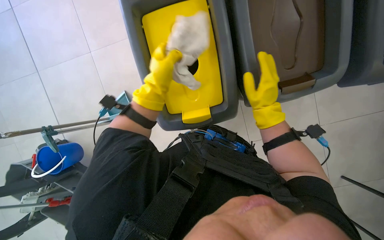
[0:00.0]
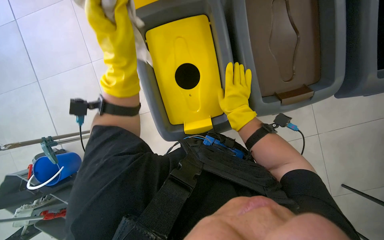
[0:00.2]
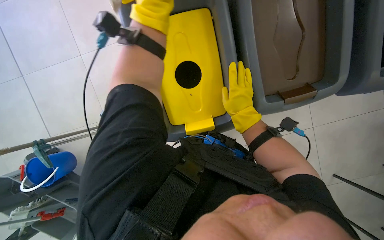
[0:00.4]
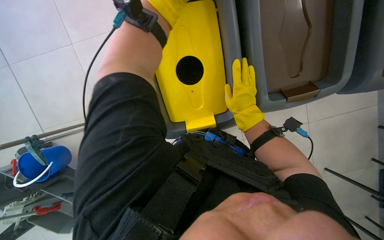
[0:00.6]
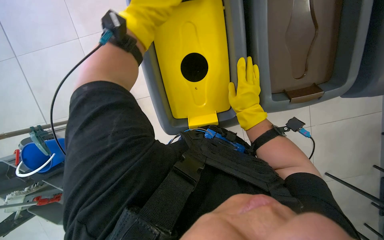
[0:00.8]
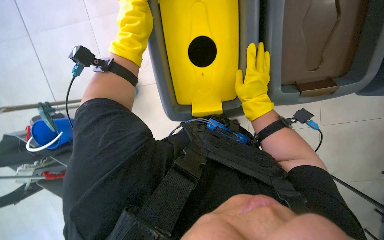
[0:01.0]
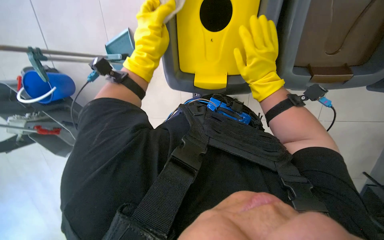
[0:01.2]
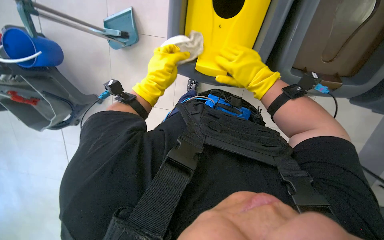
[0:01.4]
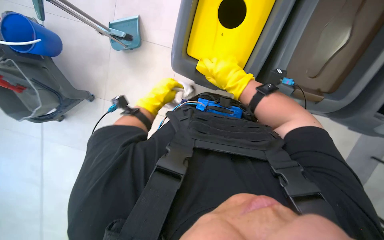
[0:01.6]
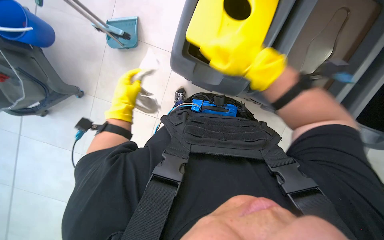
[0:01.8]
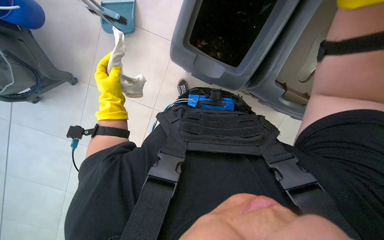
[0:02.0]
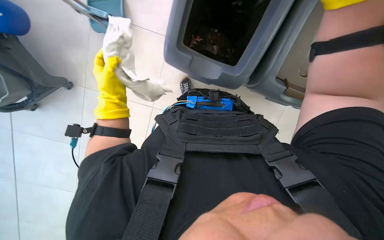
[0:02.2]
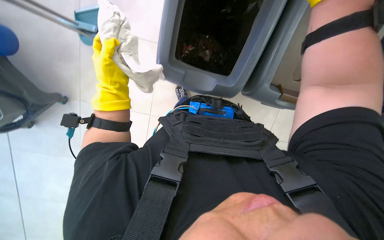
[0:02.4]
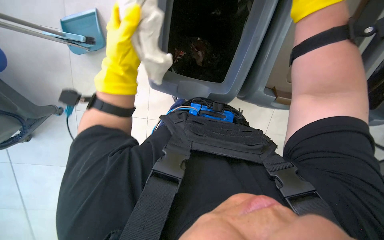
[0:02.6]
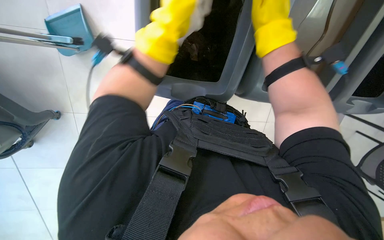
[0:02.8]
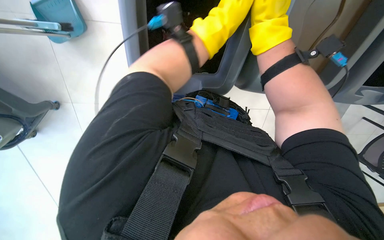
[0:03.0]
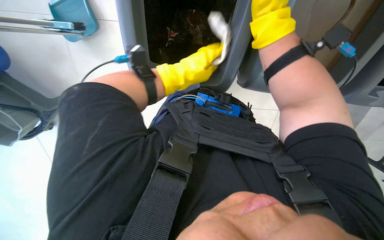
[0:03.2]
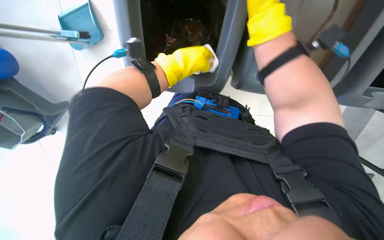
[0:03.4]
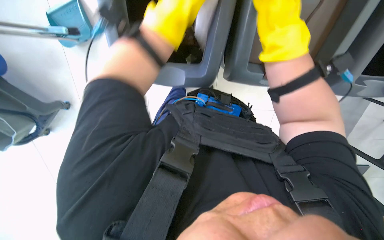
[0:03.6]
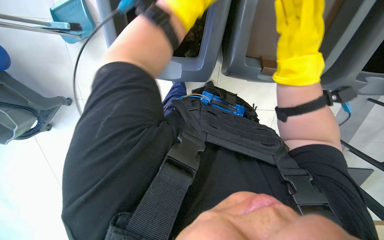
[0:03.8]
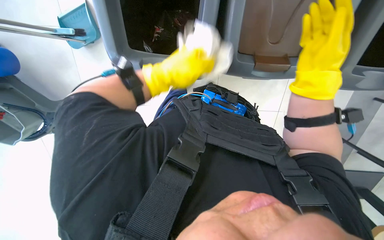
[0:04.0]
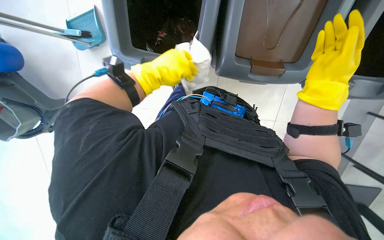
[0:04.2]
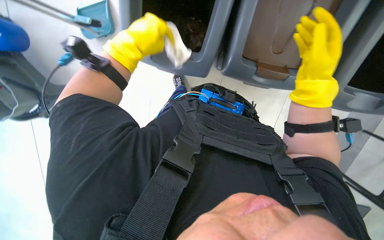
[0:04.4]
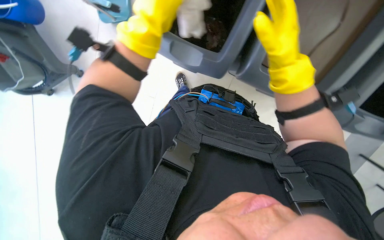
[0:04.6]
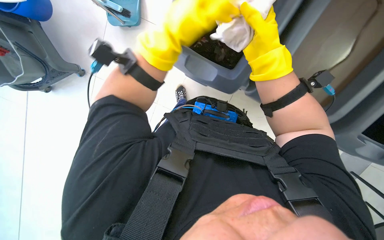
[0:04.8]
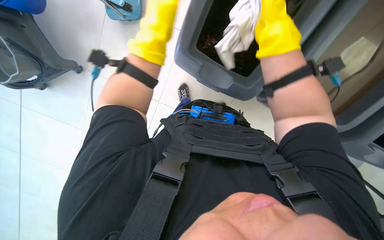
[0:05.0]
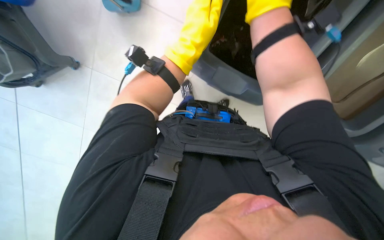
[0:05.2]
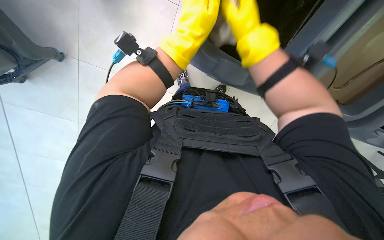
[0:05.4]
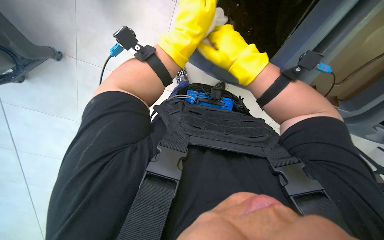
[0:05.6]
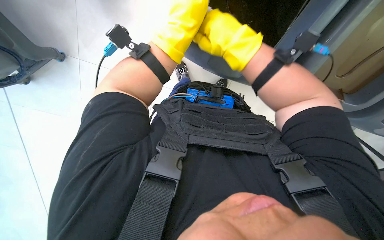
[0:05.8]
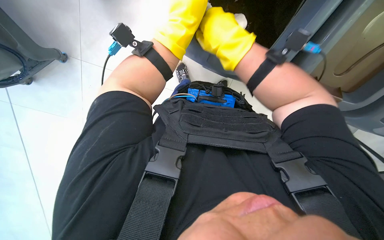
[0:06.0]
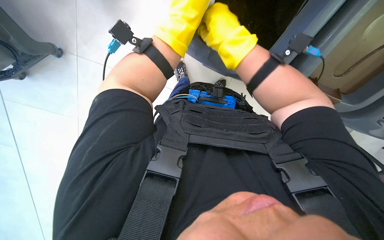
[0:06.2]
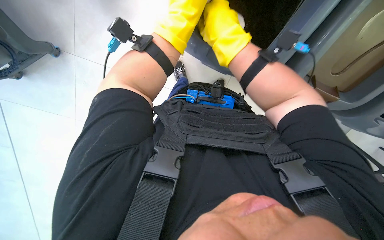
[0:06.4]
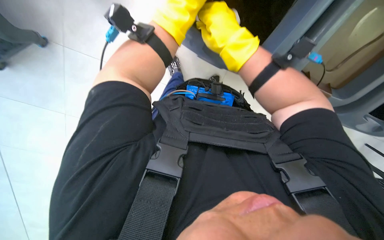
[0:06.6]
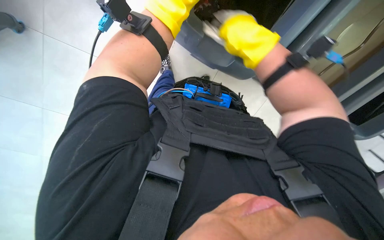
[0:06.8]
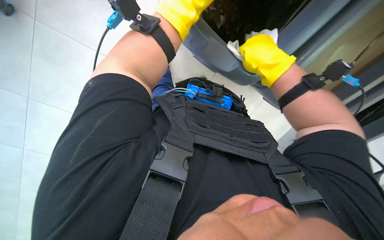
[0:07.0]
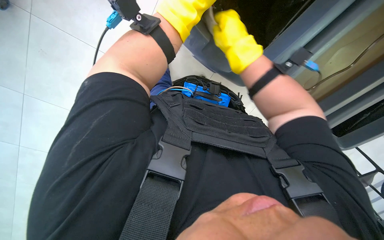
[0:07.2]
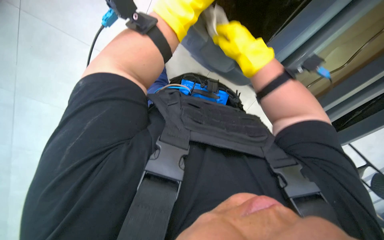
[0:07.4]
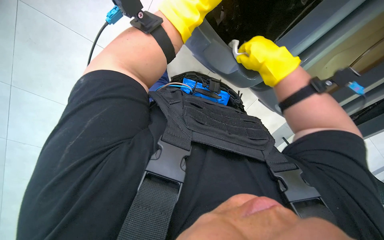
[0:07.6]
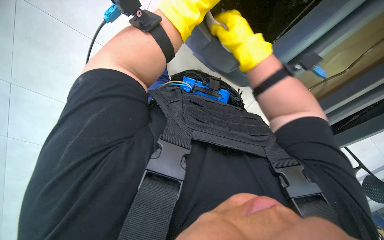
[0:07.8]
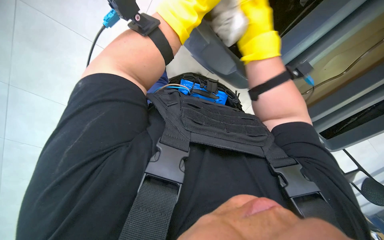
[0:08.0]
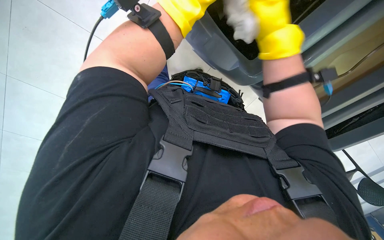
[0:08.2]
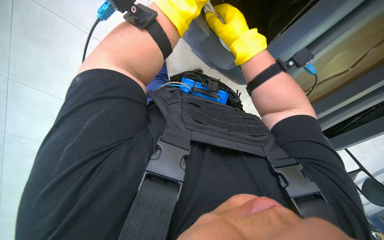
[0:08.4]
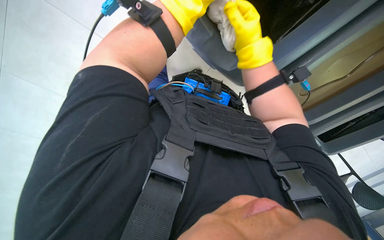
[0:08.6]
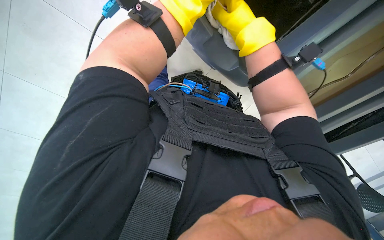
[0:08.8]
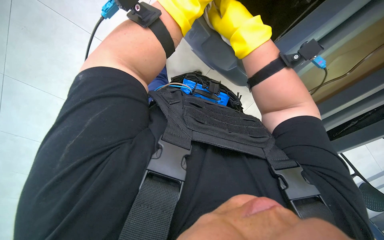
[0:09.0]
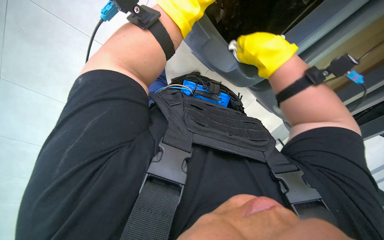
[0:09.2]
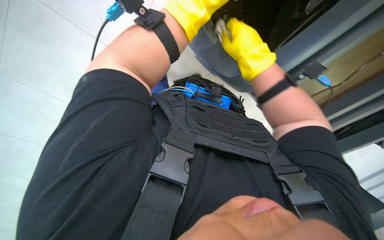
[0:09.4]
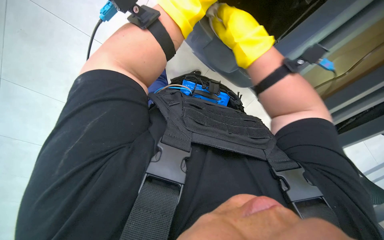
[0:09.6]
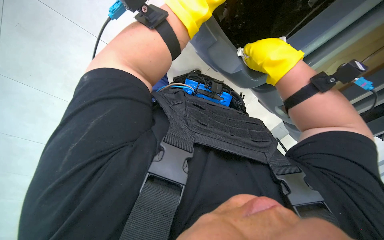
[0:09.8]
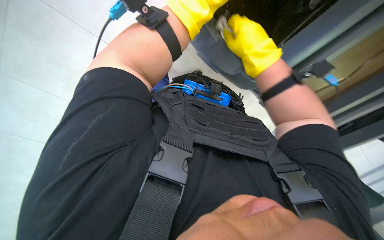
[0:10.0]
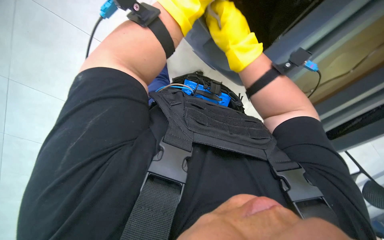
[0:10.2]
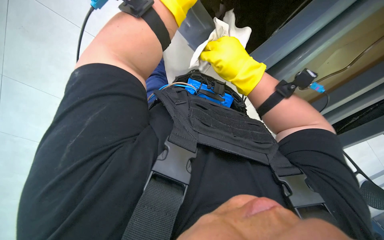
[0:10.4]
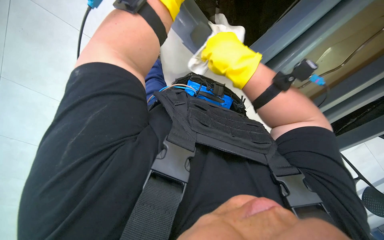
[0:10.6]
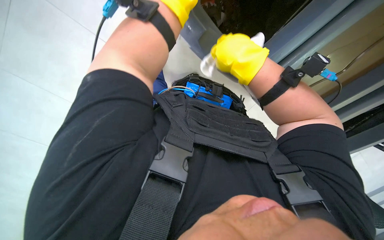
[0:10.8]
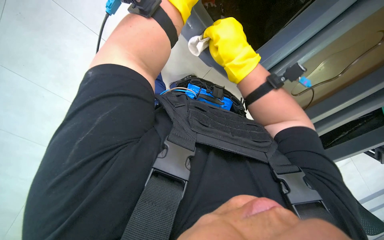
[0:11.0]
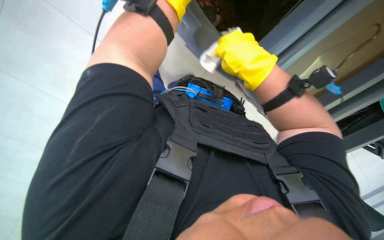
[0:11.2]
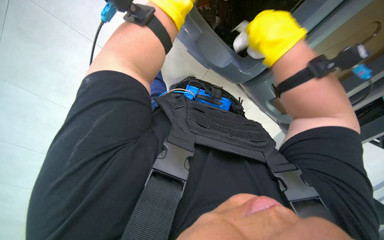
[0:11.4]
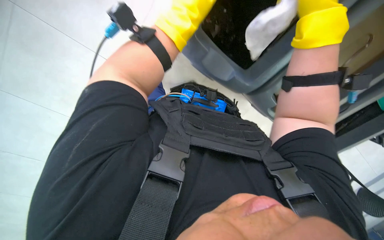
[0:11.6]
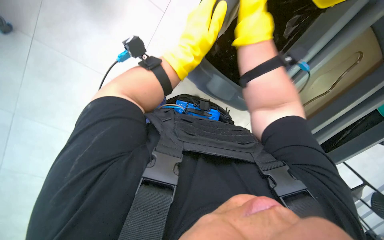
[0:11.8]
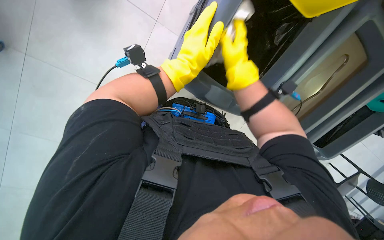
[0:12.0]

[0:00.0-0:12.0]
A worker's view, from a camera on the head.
Job: wiping surfaces.
The whole recording: Wiping trash bins. The worker wipes the inside and outside surfaces of the trash bins with a cloth.
0:00.0 to 0:01.6: The left hand moves approximately 15 cm nearer to the camera and comes back.
0:01.6 to 0:03.0: The right hand is displaced up the picture by roughly 10 cm, while the left hand goes about 20 cm to the right and up the picture.
0:03.0 to 0:04.4: The right hand goes some 15 cm to the right and farther from the camera, while the left hand is displaced to the left, down the picture and nearer to the camera by about 25 cm.
0:04.4 to 0:06.0: The left hand swings left and right, approximately 10 cm each way, with 2 reversals; the right hand moves to the left, roughly 15 cm.
0:06.0 to 0:07.6: The left hand shifts approximately 10 cm nearer to the camera. Meanwhile the right hand is displaced to the right by about 10 cm.
0:07.6 to 0:09.0: The right hand goes roughly 10 cm to the left, and travels farther from the camera and back again, approximately 5 cm each way.
0:09.0 to 0:10.4: The right hand goes approximately 10 cm farther from the camera.
0:10.4 to 0:12.0: The right hand reaches some 20 cm nearer to the camera, then returns.

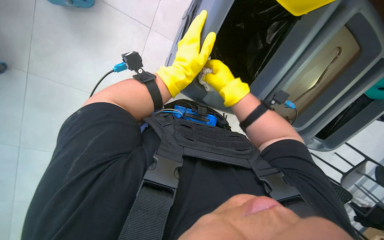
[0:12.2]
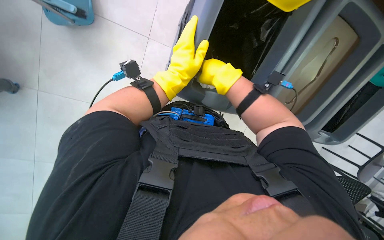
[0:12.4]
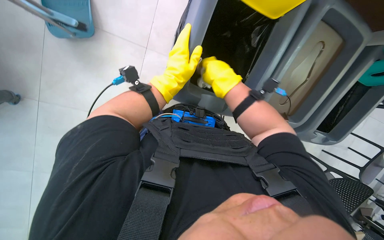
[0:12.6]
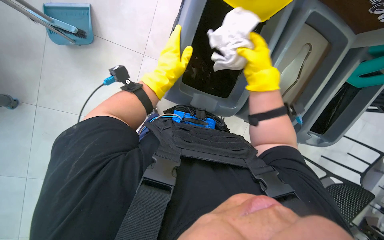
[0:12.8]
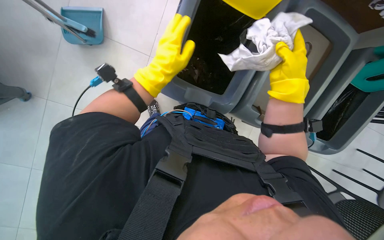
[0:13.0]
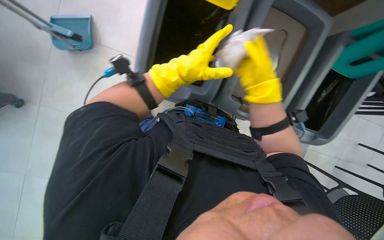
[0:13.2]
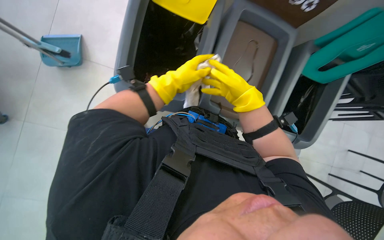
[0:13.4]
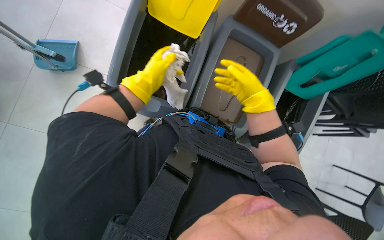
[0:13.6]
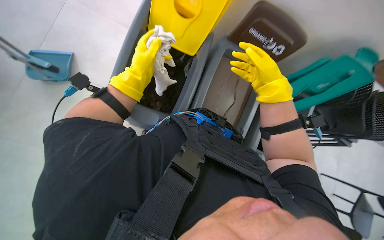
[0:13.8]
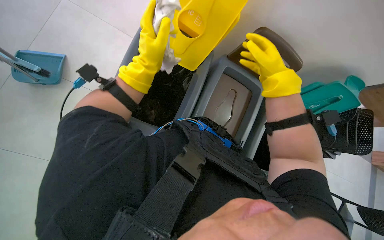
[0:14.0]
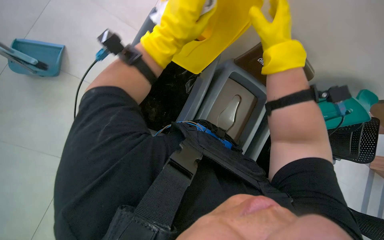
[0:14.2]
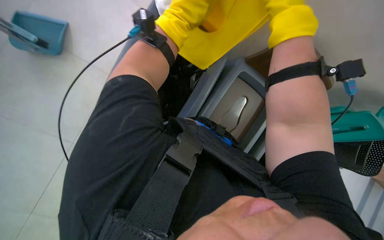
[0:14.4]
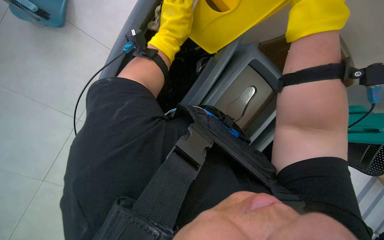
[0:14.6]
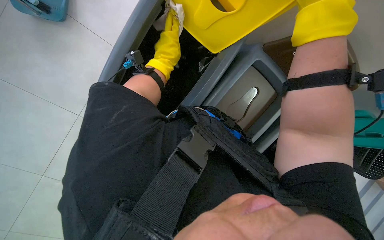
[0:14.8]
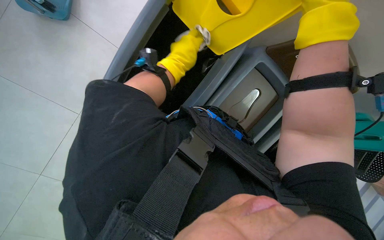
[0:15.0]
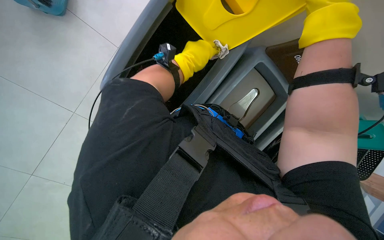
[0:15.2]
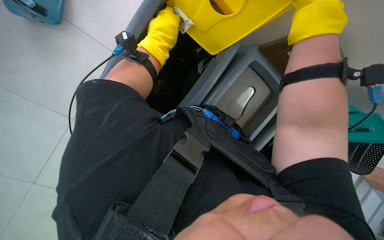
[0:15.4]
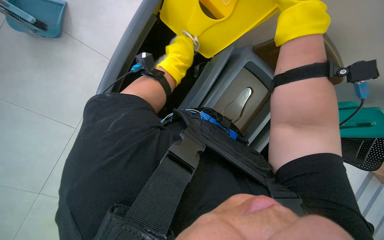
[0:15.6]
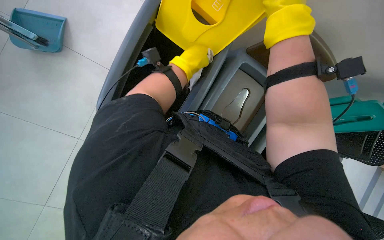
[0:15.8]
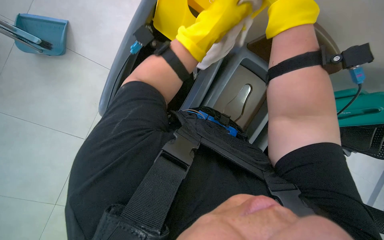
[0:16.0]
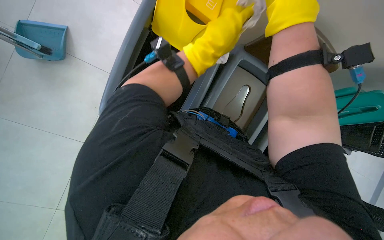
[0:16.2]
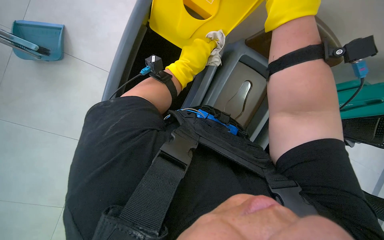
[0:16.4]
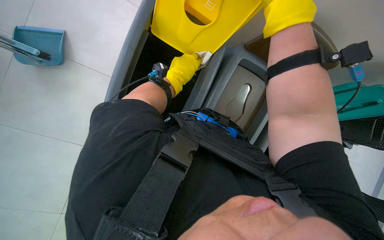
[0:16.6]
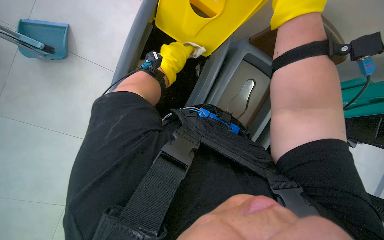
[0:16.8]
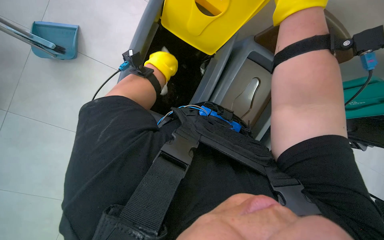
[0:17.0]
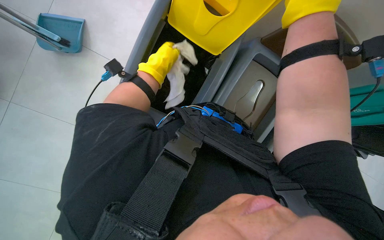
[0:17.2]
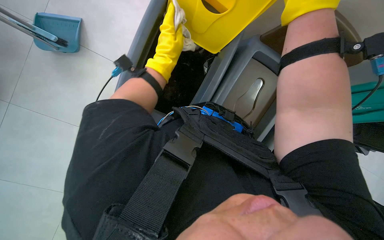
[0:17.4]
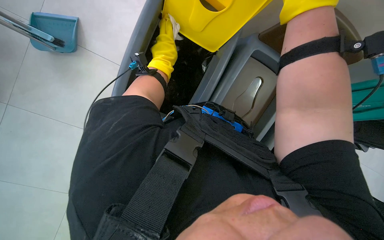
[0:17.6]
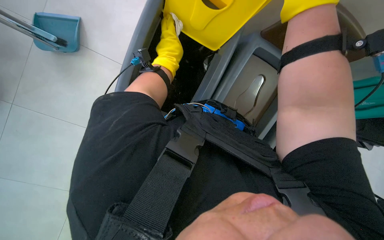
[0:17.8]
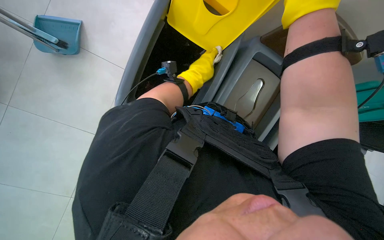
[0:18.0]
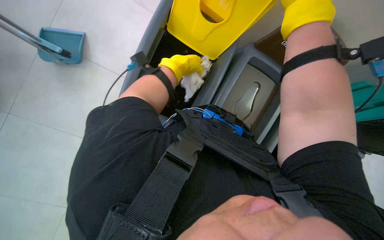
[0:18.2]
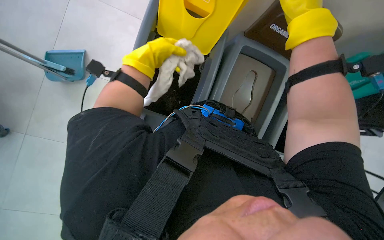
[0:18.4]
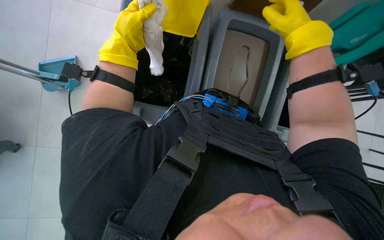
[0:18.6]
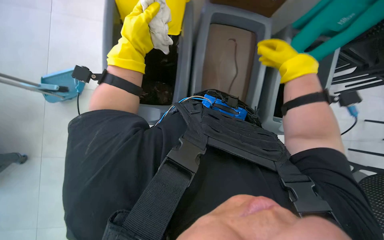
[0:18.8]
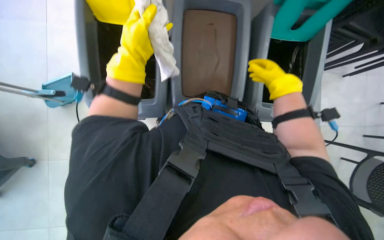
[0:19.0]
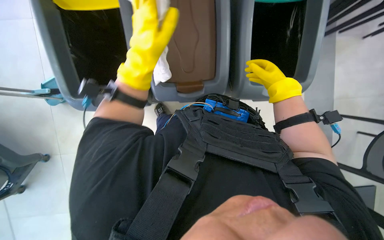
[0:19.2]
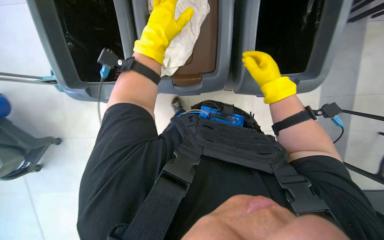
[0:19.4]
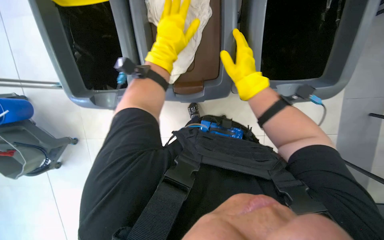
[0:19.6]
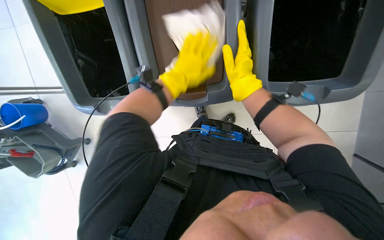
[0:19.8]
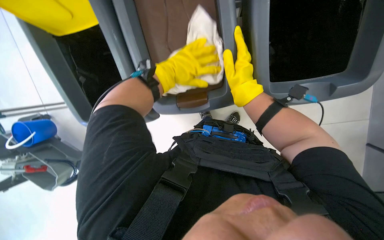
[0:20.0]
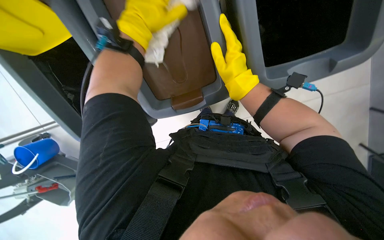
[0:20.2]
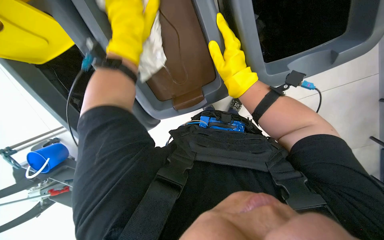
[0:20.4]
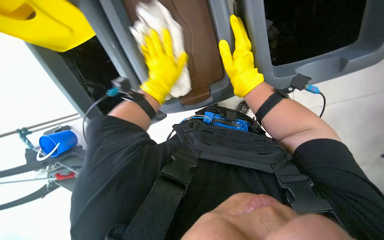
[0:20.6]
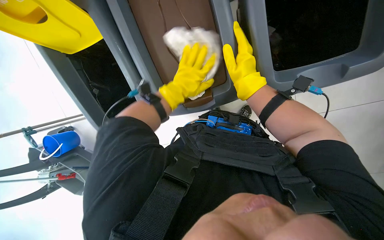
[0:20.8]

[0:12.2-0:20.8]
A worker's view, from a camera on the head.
Job: wiping surfaces.
The whole recording: Wiping trash bins. The worker wipes the inside and outside surfaces of the trash bins with a cloth.
0:12.2 to 0:13.6: The view tilts roughly 15 degrees upward. The right hand moves to the right, approximately 15 cm.
0:13.6 to 0:15.0: The right hand is displaced nearer to the camera by approximately 25 cm.
0:15.0 to 0:16.6: The left hand travels nearer to the camera and back again, some 10 cm each way.
0:16.6 to 0:18.0: The left hand is displaced farther from the camera by about 10 cm.
0:18.0 to 0:19.4: The right hand moves farther from the camera, about 25 cm. Meanwhile the left hand travels nearer to the camera and up the picture by about 20 cm.
0:19.4 to 0:20.8: The left hand goes nearer and farther, roughly 20 cm each way, reversing 2 times, while the right hand goes roughly 15 cm nearer to the camera and to the left.
